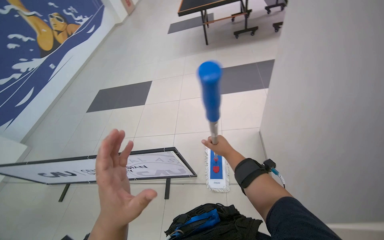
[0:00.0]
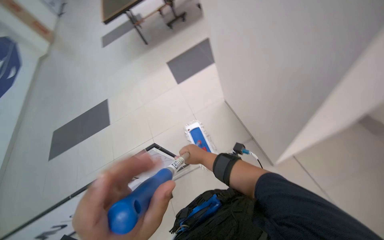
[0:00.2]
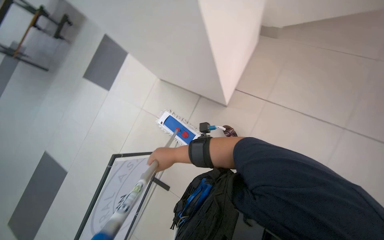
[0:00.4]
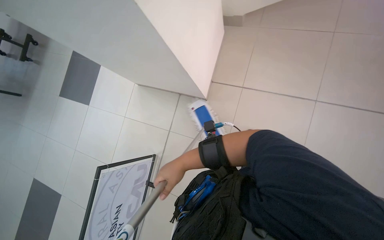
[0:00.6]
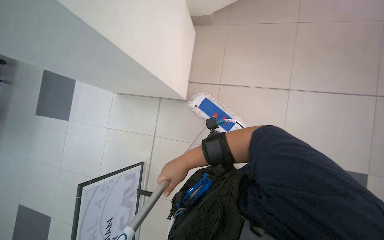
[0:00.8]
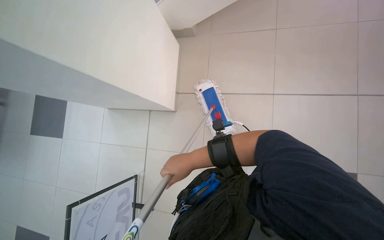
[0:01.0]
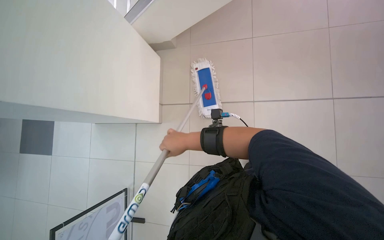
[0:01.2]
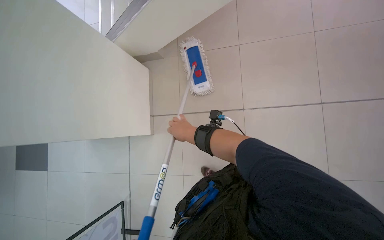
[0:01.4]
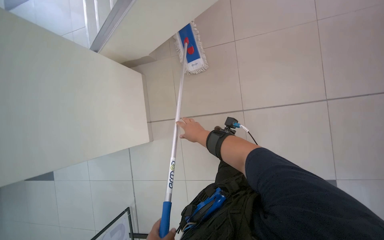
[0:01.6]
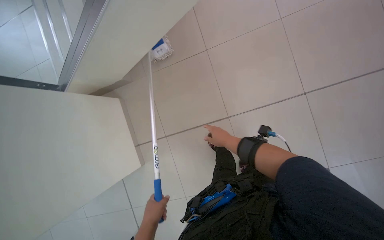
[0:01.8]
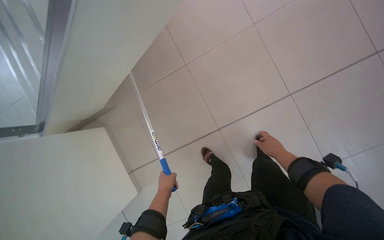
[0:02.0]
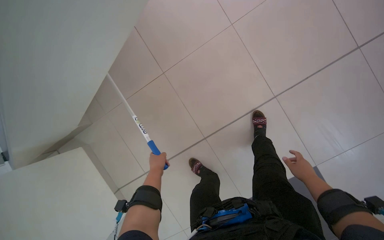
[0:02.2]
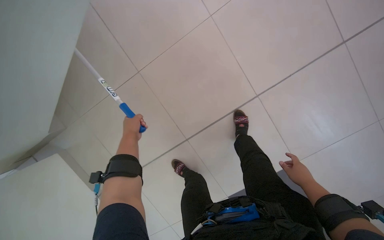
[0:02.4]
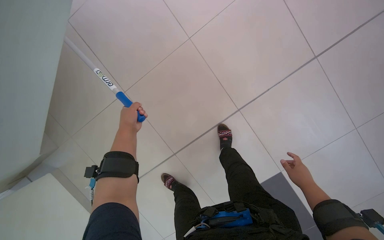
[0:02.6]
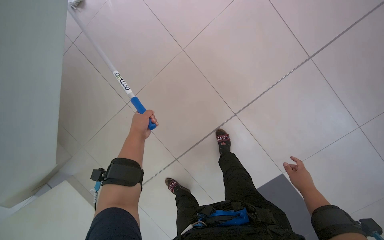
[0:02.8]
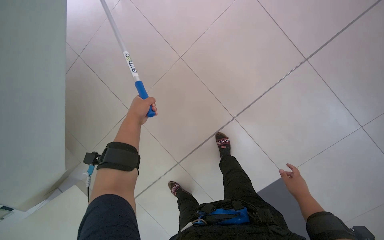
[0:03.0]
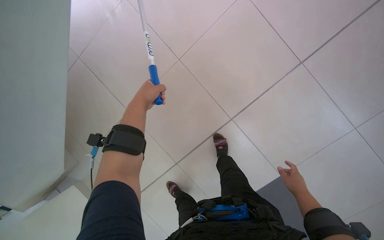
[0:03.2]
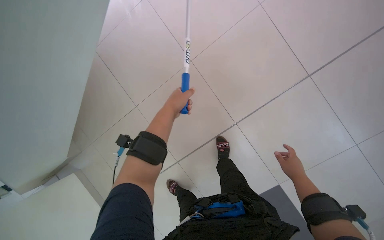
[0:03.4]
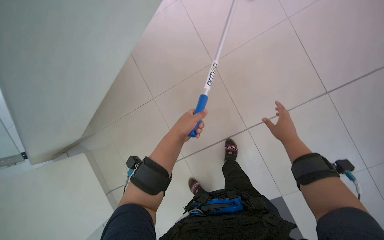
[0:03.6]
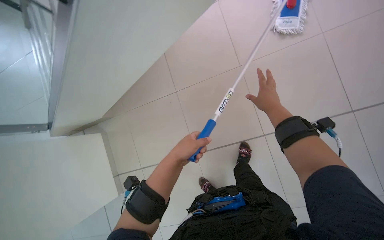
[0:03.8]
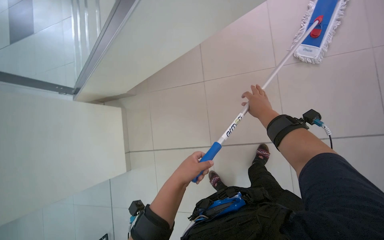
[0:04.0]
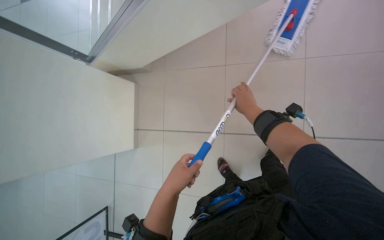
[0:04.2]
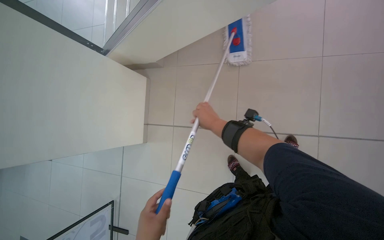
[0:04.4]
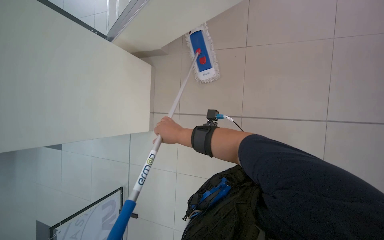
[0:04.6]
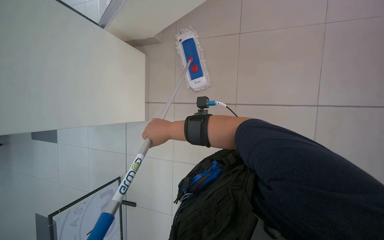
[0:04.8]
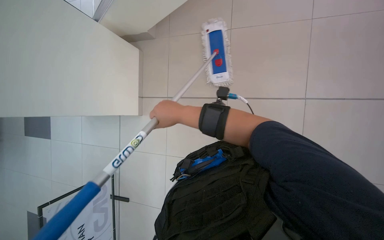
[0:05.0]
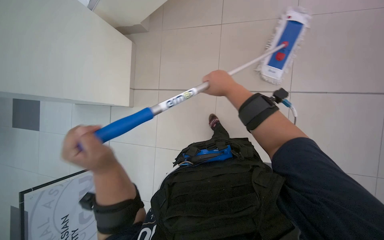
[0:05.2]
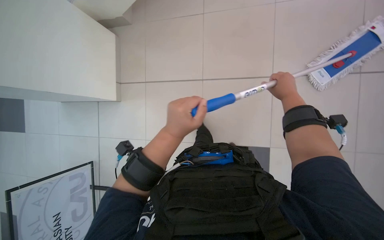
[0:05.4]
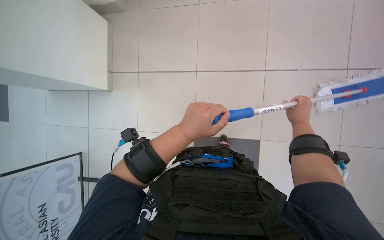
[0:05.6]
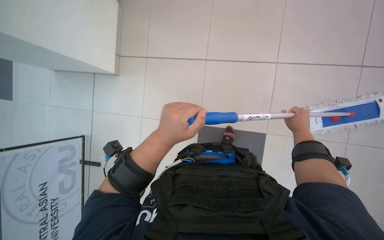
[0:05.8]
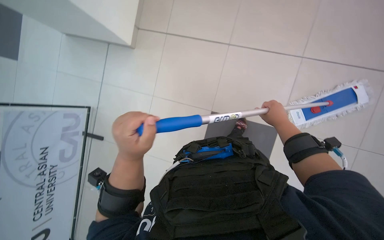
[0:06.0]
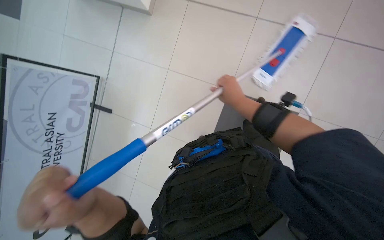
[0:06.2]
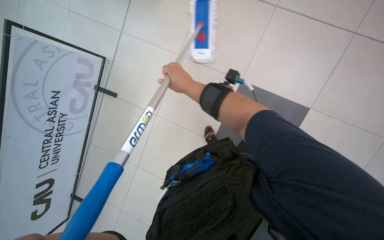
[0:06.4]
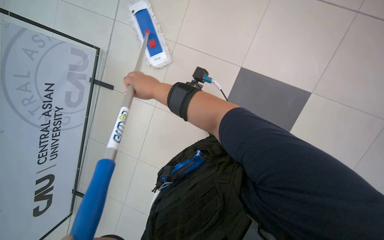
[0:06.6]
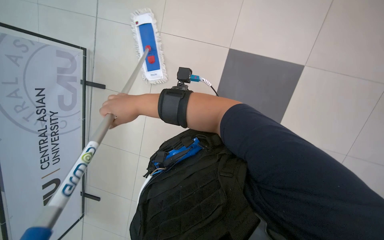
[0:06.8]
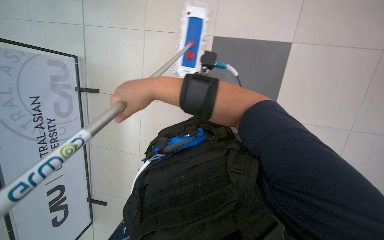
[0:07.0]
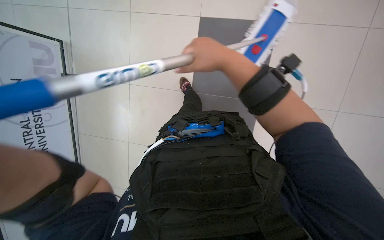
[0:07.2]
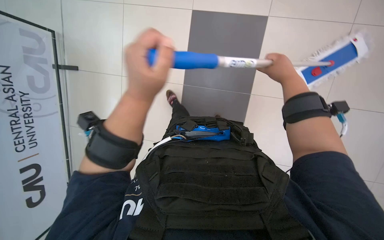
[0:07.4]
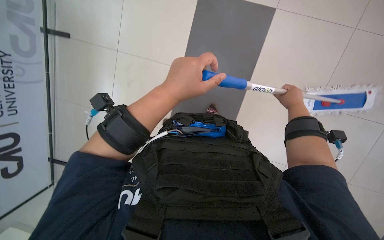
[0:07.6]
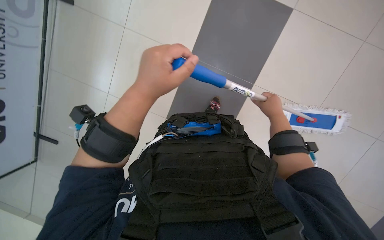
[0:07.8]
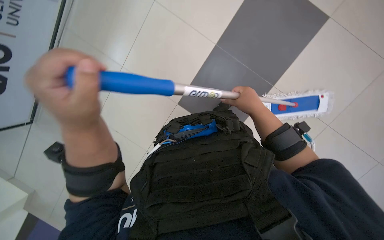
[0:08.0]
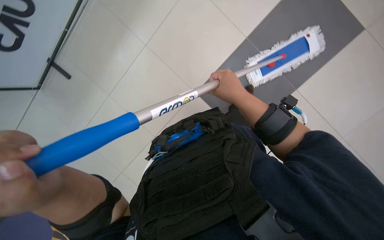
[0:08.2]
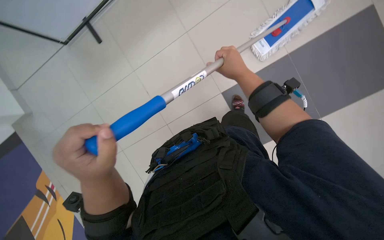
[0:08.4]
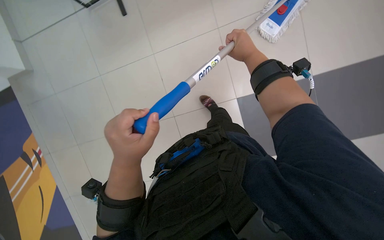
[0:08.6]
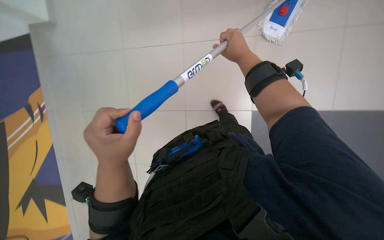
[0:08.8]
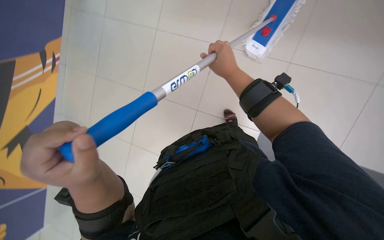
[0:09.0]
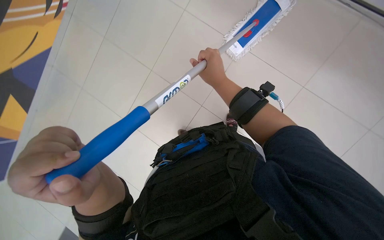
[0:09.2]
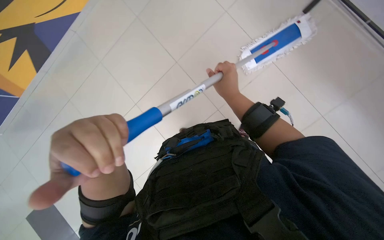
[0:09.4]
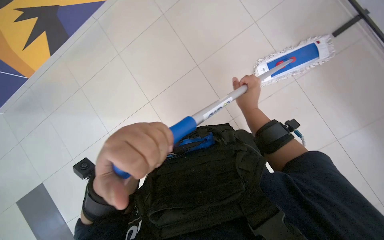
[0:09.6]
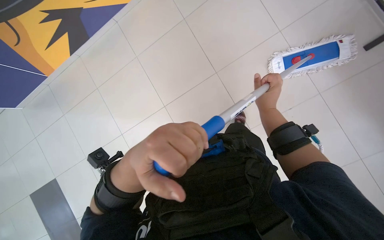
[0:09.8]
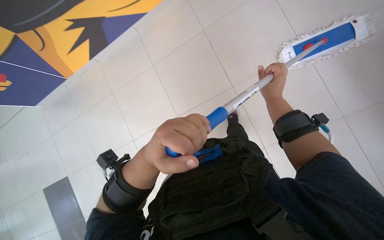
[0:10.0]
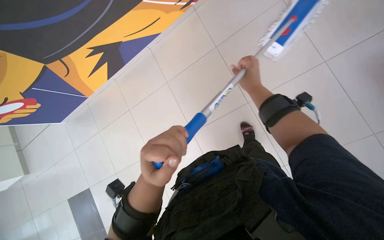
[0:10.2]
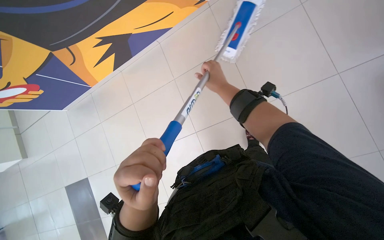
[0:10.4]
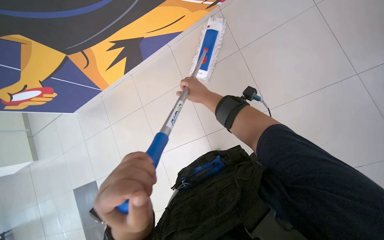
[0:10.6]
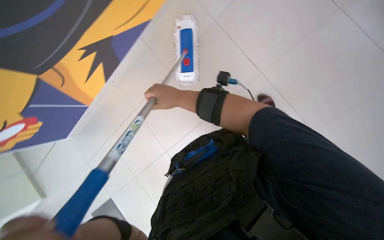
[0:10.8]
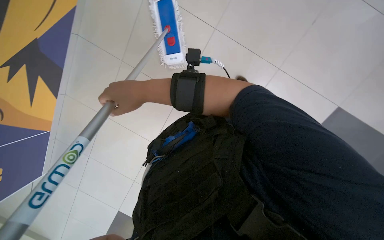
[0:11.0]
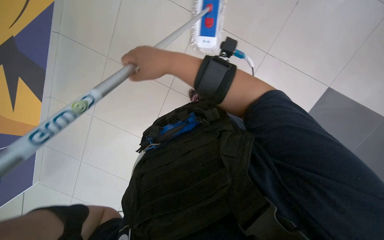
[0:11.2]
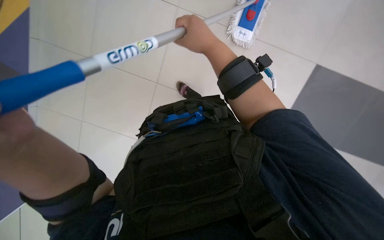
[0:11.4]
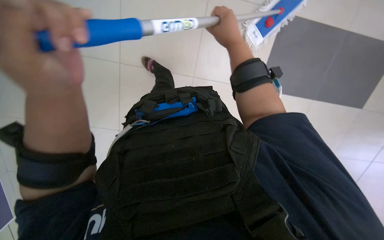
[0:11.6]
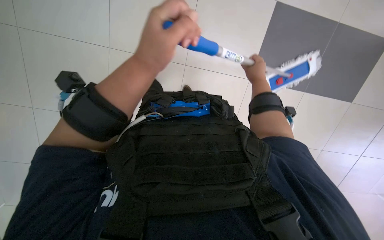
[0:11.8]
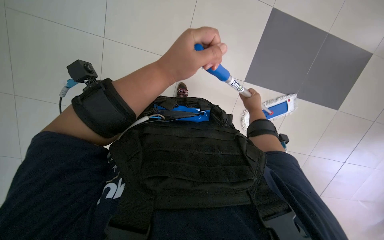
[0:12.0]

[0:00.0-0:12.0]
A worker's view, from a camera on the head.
Job: mopping floor.
The whole recording: Mopping the floor. The worker wrings the mop head, attaches it to the handle, and mops the floor.
0:00.0 to 0:01.6: The wearer moves some 70 cm. The head turns to the right by roughly 95 degrees.
0:01.6 to 0:03.0: The head travels roughly 50 cm.
0:03.0 to 0:04.4: The head turns to the right by roughly 20 degrees. The view tilts approximately 20 degrees downward. The right hand heads to the left and up the picture, covering roughly 25 cm.
0:04.4 to 0:06.0: The right hand moves left and right over some 40 cm, changing direction 2 times.
0:06.0 to 0:07.6: The right hand moves approximately 35 cm to the left and comes back.
0:07.6 to 0:09.0: The right hand shifts approximately 20 cm to the left and nearer to the camera. The left hand goes about 15 cm down the picture and to the left.
0:10.4 to 0:12.0: The head rotates approximately 20 degrees to the right.

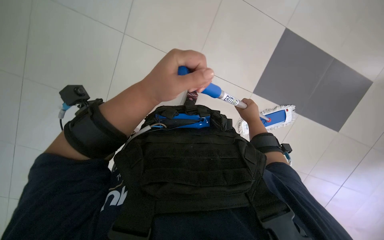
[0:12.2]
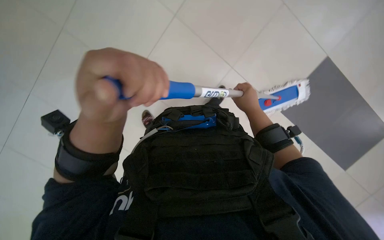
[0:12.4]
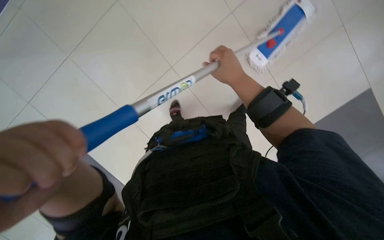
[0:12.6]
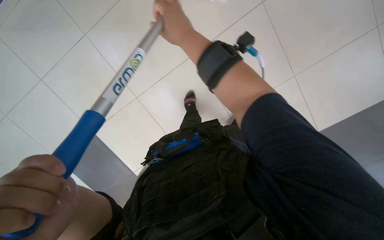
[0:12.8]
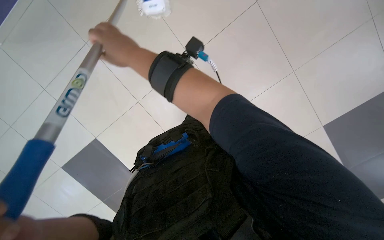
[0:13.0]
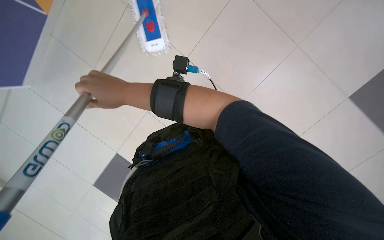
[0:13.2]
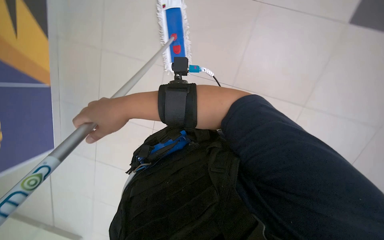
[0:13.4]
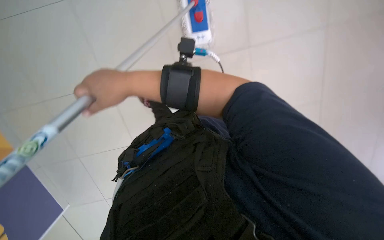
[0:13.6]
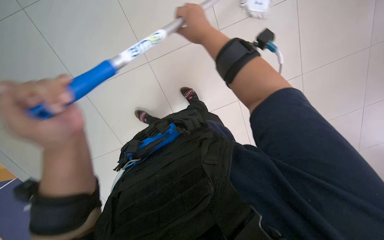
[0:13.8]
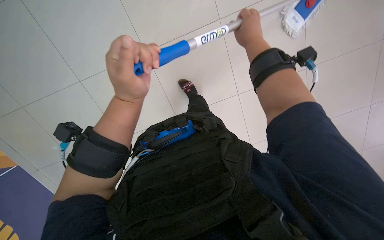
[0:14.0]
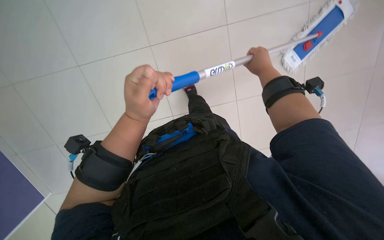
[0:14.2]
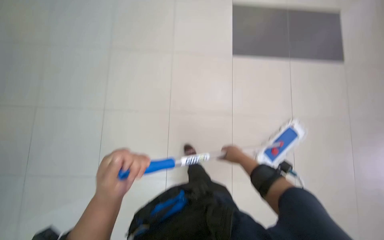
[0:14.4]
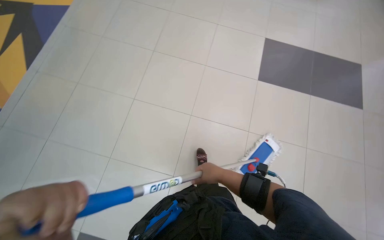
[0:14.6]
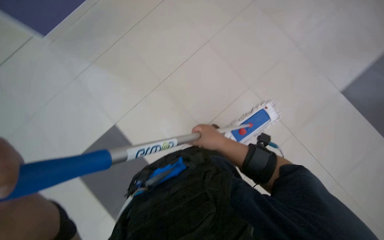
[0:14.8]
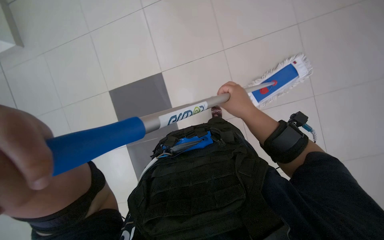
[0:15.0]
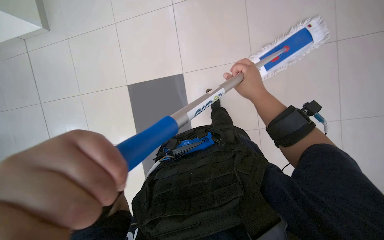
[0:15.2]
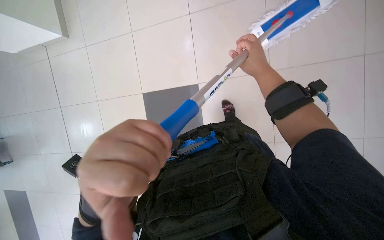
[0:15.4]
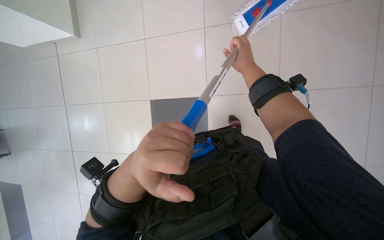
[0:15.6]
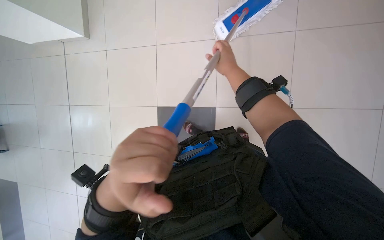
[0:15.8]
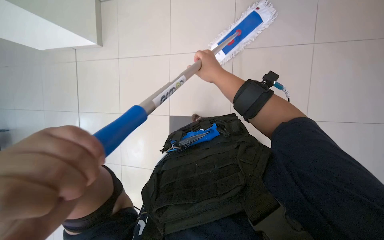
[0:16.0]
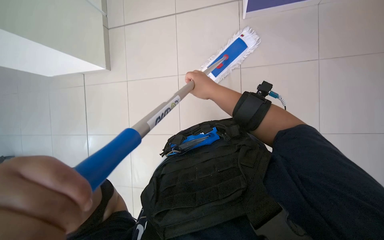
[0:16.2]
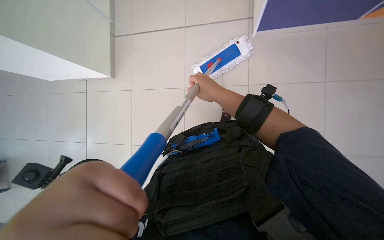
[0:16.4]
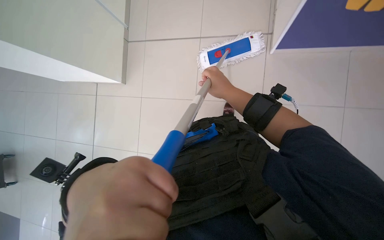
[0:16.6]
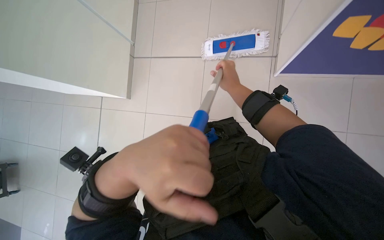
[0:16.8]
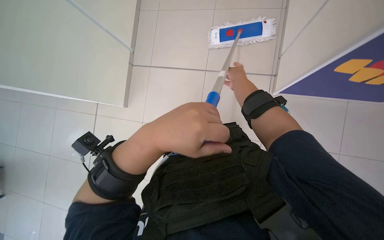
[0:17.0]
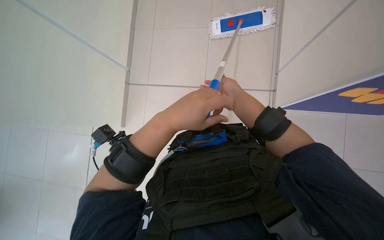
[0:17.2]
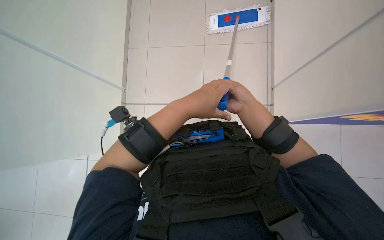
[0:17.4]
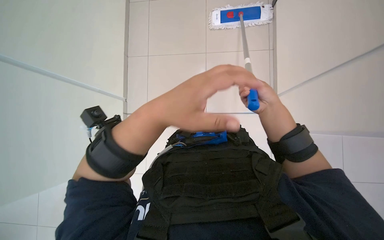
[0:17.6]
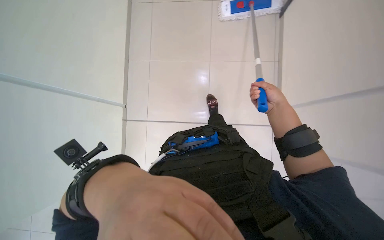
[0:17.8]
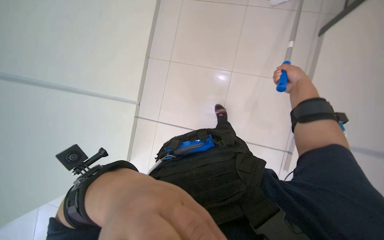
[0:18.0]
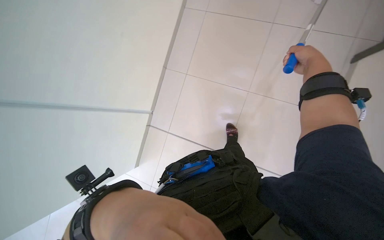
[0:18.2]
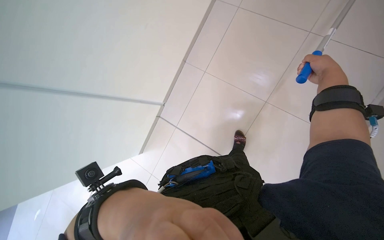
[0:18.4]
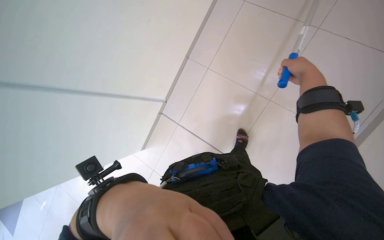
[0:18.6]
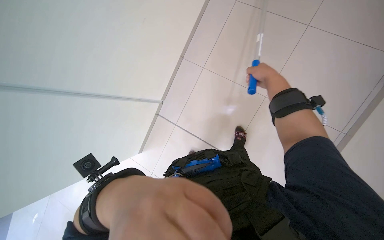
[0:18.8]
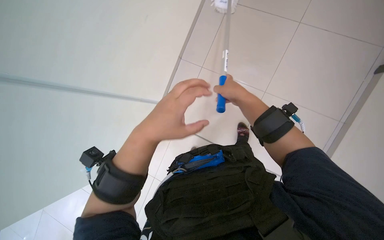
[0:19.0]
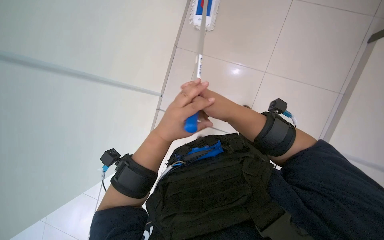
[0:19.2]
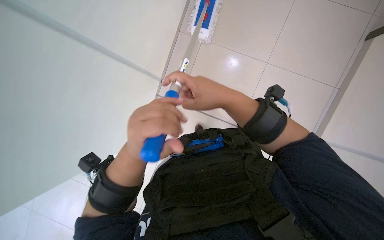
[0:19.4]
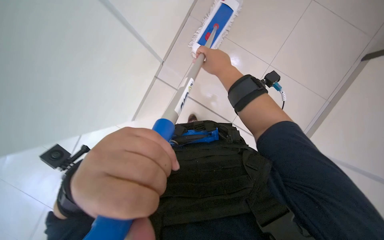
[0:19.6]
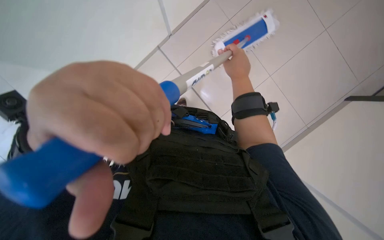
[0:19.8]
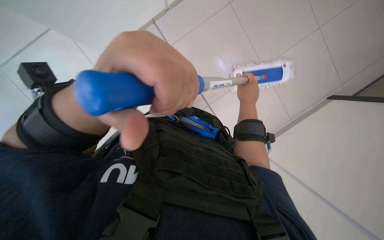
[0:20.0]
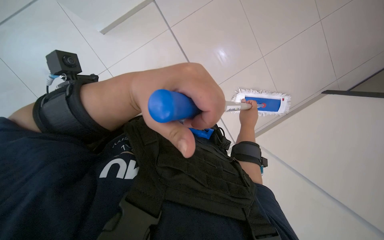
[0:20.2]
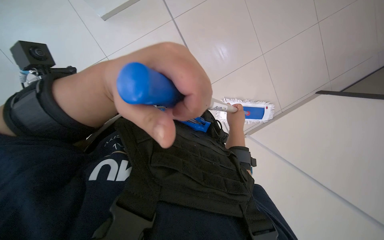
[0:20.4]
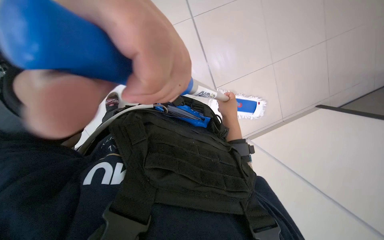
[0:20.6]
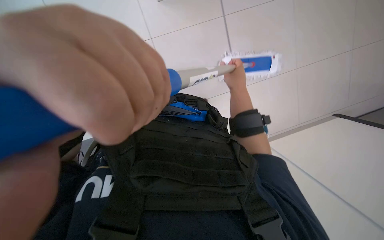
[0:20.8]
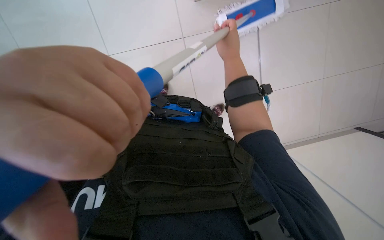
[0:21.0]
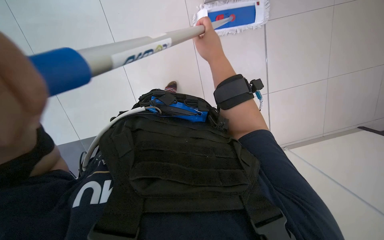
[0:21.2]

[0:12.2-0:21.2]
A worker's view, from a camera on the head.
Job: mopping floor.
The whole recording: Mopping the floor. The worker wrings the mop head, attaches it to the handle, and mops the floor.
0:12.2 to 0:13.8: The camera is aimed approximately 20 degrees further to the left.
0:13.8 to 0:15.2: The view tilts roughly 25 degrees upward.
0:16.6 to 0:18.2: The right hand travels to the right by approximately 25 cm.
0:18.2 to 0:19.8: The left hand moves about 25 cm farther from the camera and comes back. The right hand travels farther from the camera and to the left by roughly 25 cm.
